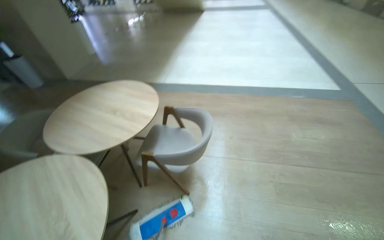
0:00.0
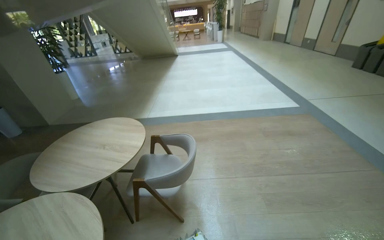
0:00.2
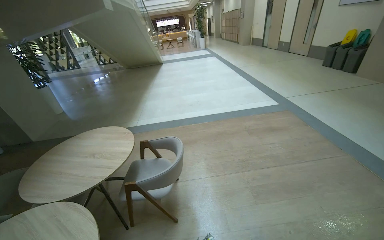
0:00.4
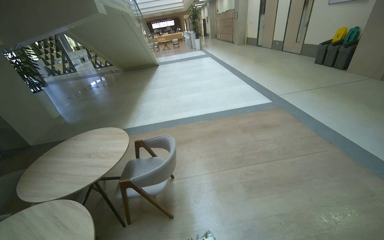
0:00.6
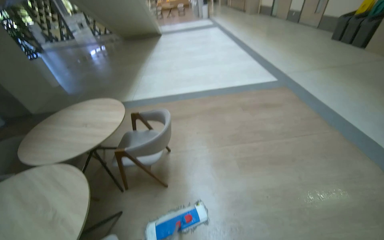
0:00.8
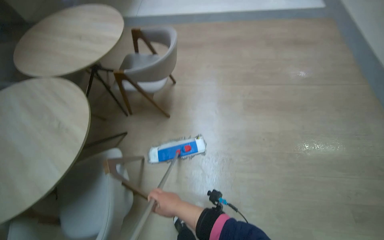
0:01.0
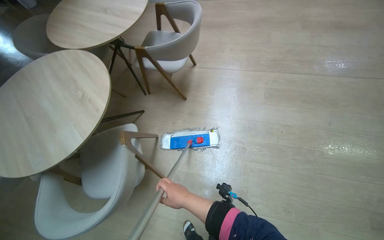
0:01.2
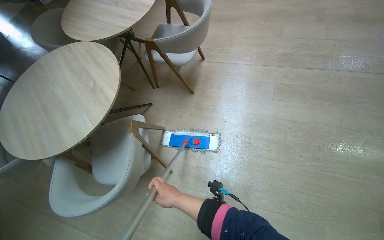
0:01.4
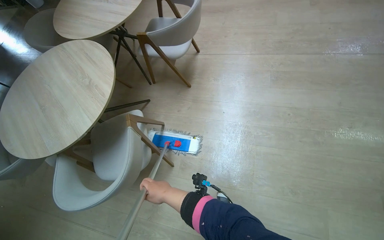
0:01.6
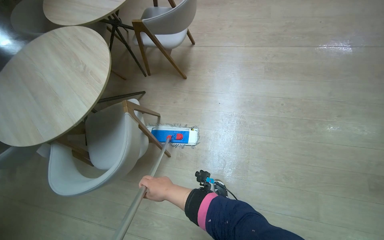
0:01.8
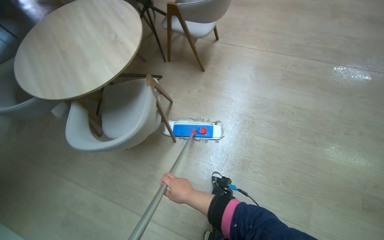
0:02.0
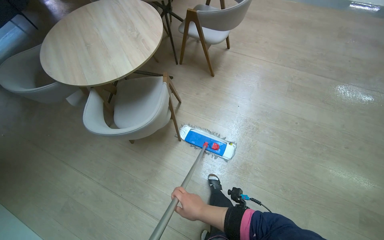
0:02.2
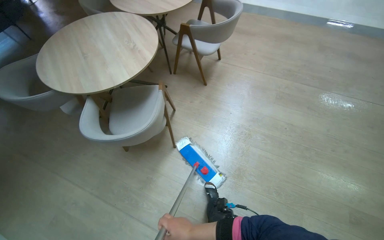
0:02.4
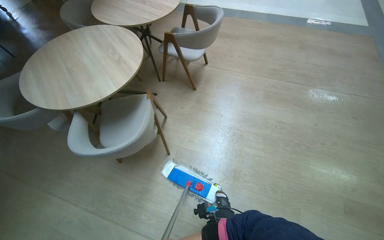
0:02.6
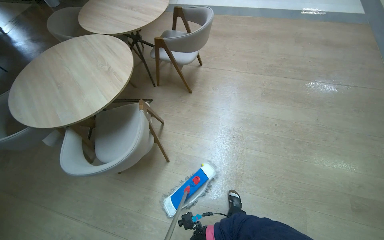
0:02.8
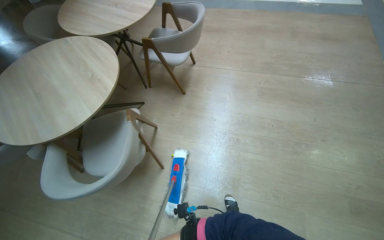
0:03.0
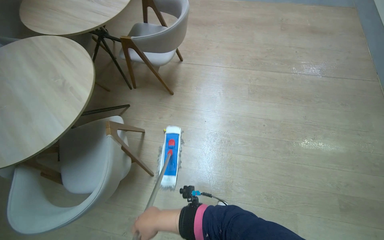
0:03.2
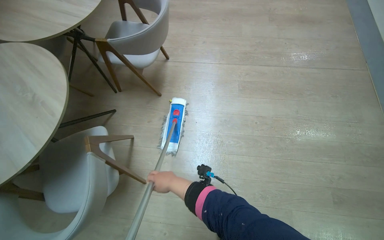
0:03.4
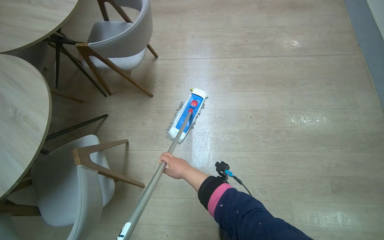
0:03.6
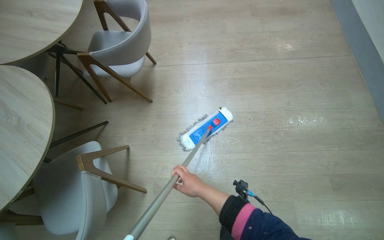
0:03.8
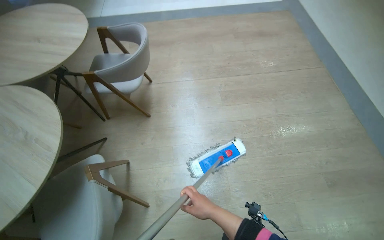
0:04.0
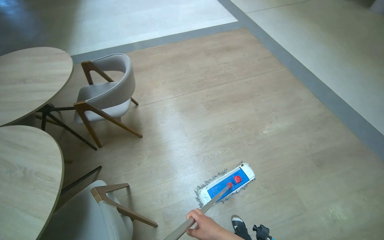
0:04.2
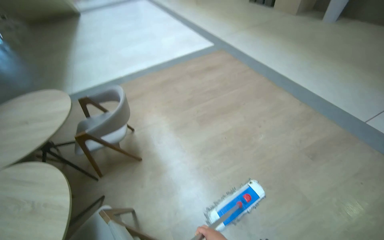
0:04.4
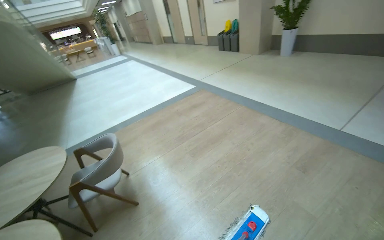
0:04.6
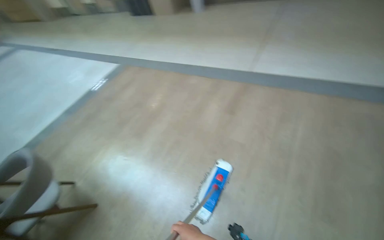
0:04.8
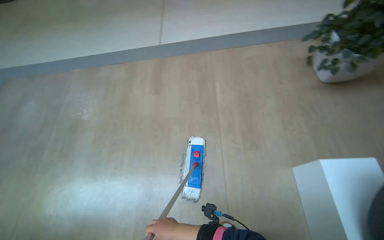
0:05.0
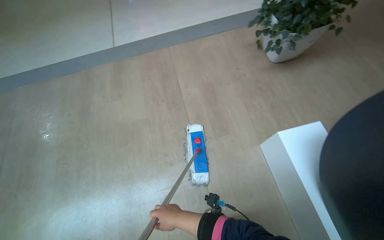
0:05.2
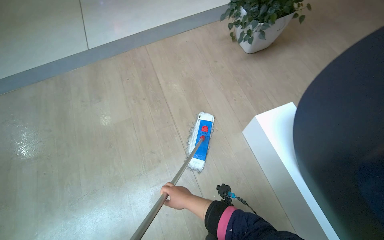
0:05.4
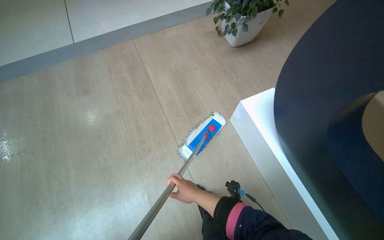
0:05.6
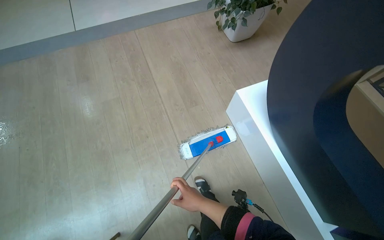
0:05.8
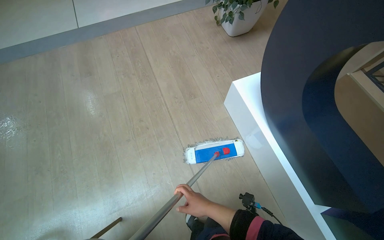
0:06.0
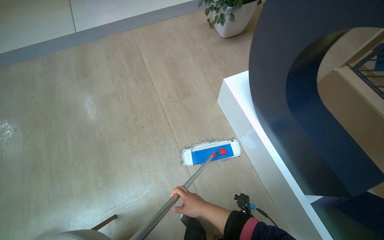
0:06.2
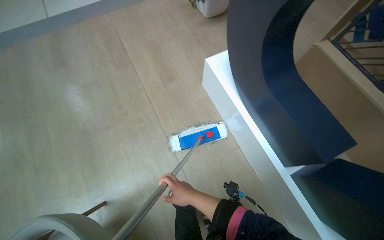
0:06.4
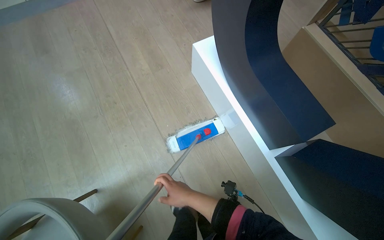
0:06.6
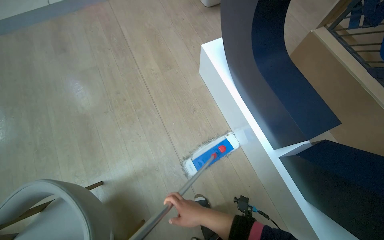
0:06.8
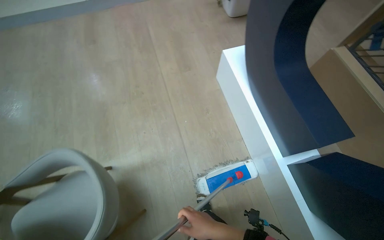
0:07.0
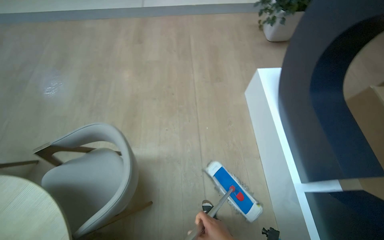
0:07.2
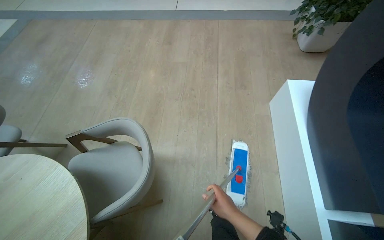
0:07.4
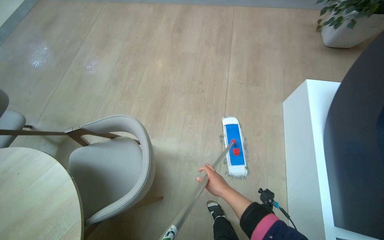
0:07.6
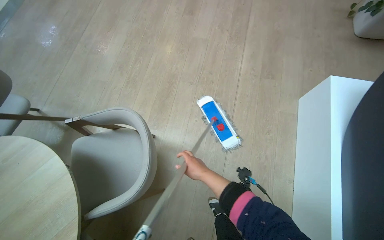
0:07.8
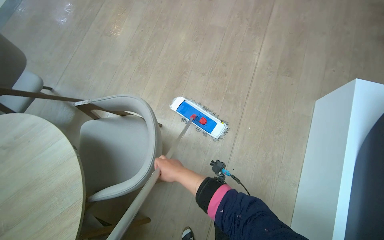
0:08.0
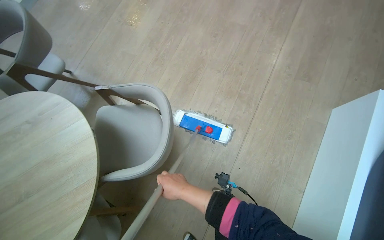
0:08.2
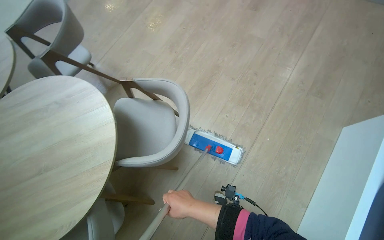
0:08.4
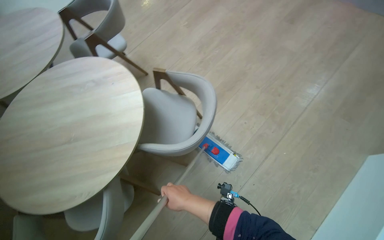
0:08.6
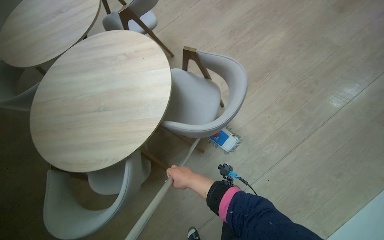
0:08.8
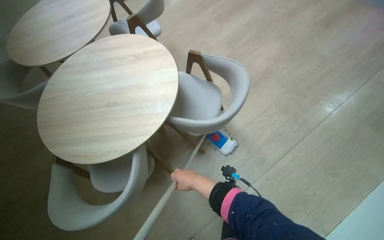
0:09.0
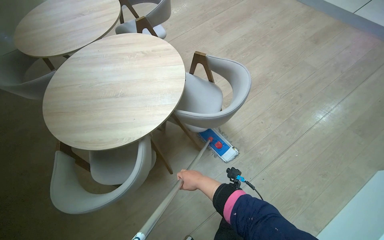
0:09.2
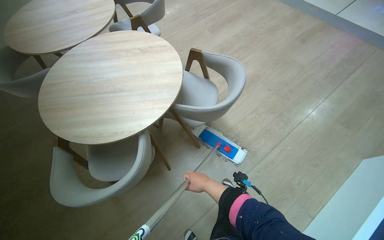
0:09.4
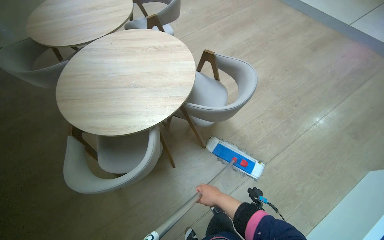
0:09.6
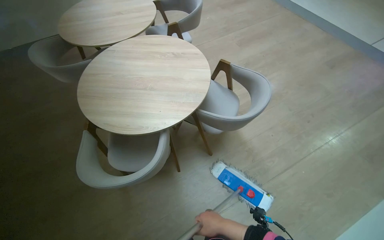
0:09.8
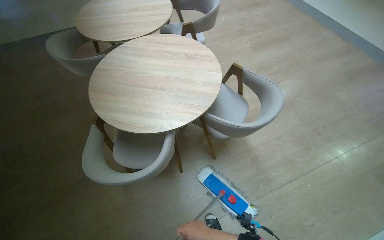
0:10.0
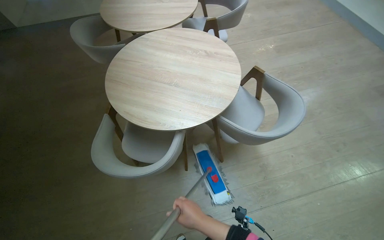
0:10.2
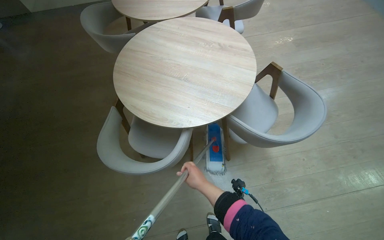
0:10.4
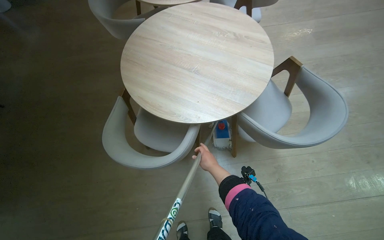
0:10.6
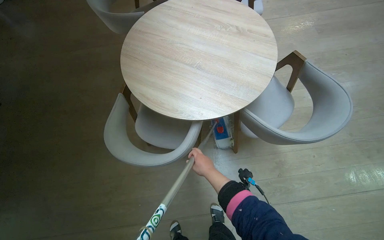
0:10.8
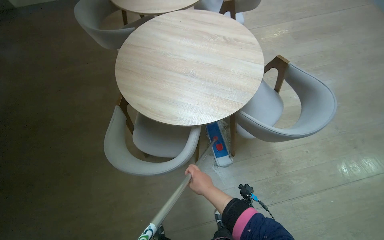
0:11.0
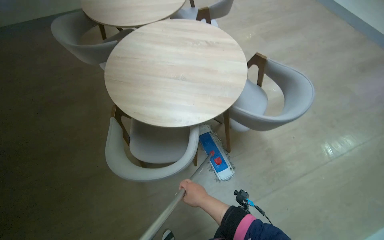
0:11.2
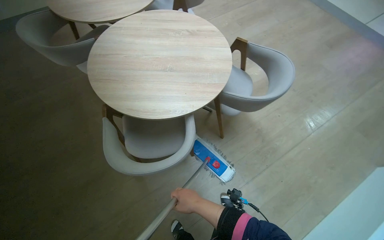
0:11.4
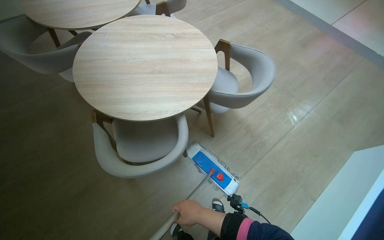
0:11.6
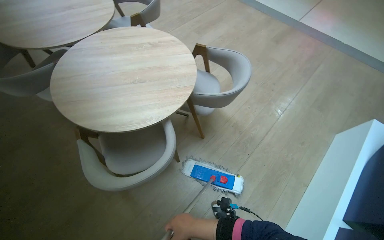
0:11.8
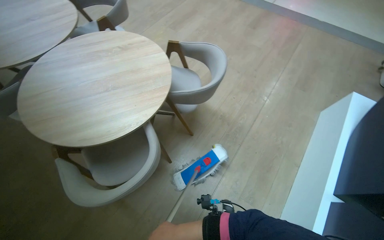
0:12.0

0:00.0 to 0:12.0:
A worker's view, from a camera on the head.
Job: mopping floor.
The whole recording: Mopping common area floor. The worker mops the floor in the common area, moving around tables and chairs.
0:00.0 to 0:01.6: The wearer moves some 50 cm. The camera pitches downward, by approximately 25 degrees.
0:03.0 to 0:04.4: The head rotates some 40 degrees to the right. The view tilts about 15 degrees upward.
0:04.4 to 0:06.0: The wearer moves some 60 cm. The head rotates roughly 85 degrees to the right.
0:06.0 to 0:07.6: The head rotates roughly 30 degrees to the left.
0:07.6 to 0:09.0: The head turns to the left by some 45 degrees. The right hand heads to the left, covering about 30 cm.
0:09.0 to 0:10.4: The scene rotates clockwise by about 25 degrees. The right hand goes nearer to the camera and returns, approximately 15 cm each way.
0:10.4 to 0:12.0: The head rotates roughly 45 degrees to the right.

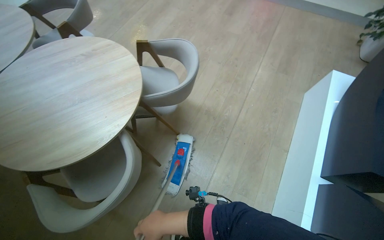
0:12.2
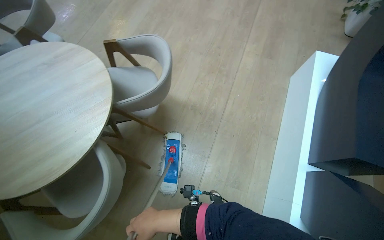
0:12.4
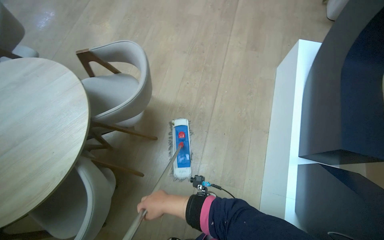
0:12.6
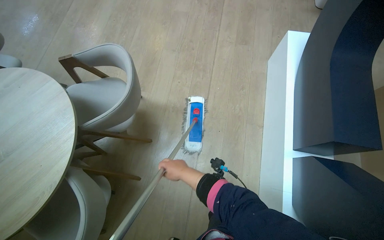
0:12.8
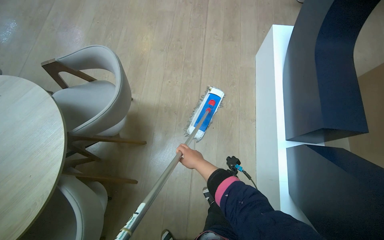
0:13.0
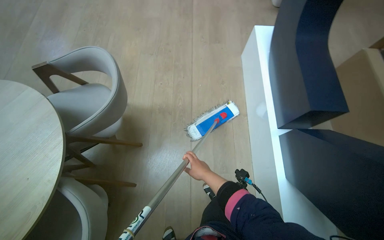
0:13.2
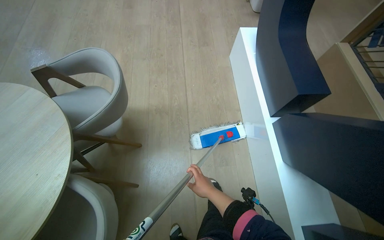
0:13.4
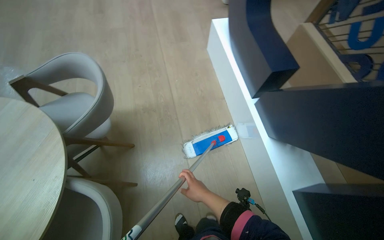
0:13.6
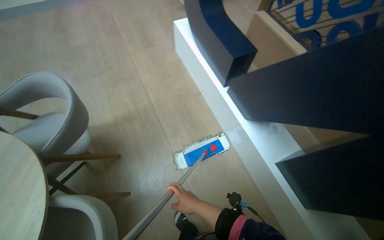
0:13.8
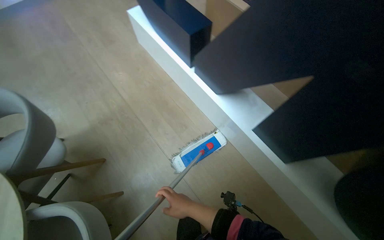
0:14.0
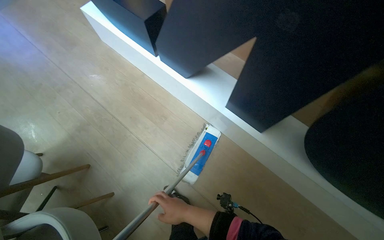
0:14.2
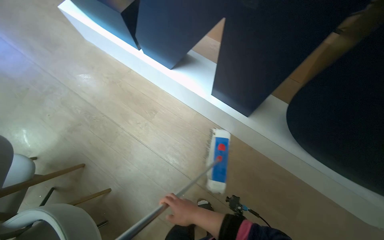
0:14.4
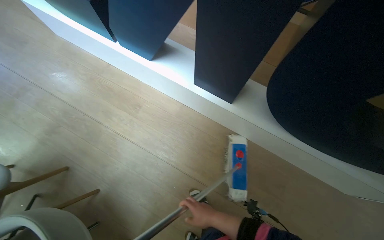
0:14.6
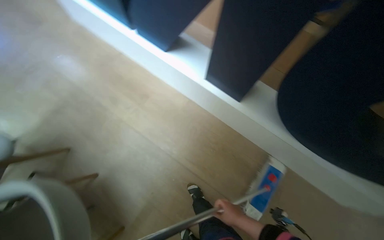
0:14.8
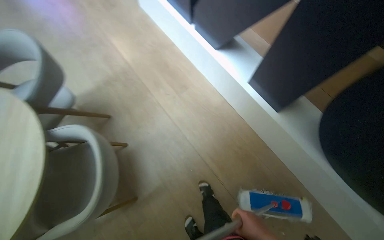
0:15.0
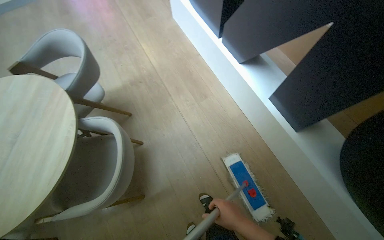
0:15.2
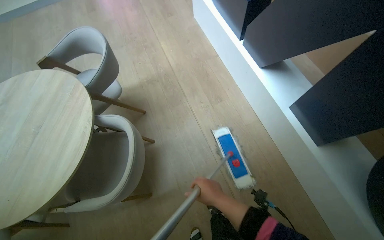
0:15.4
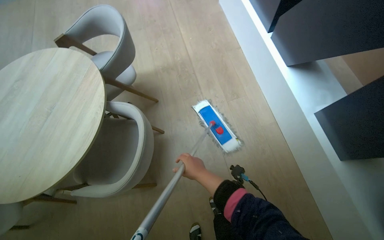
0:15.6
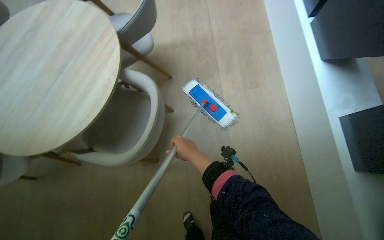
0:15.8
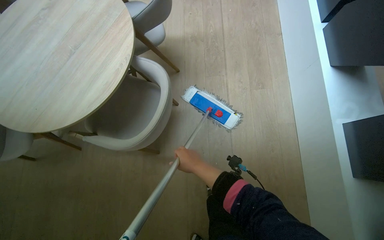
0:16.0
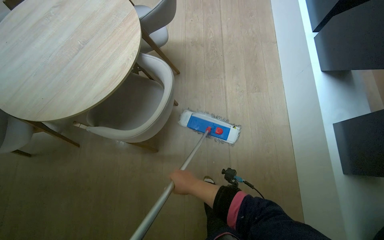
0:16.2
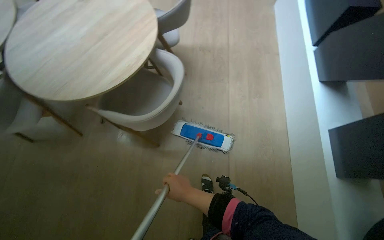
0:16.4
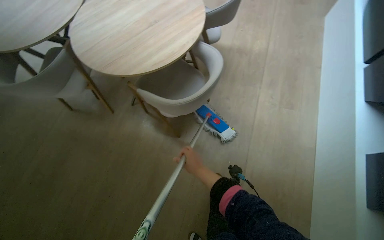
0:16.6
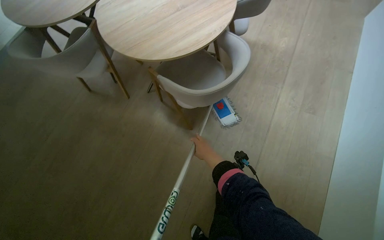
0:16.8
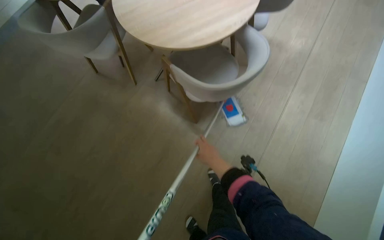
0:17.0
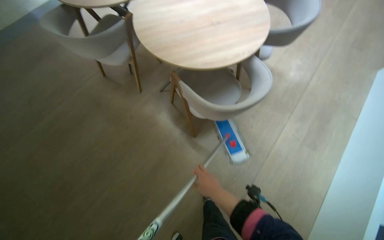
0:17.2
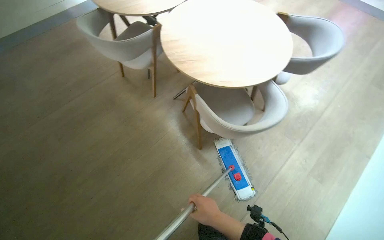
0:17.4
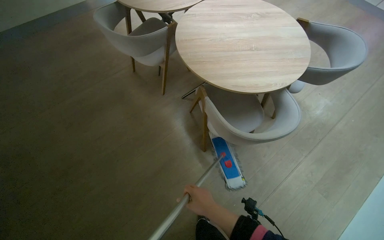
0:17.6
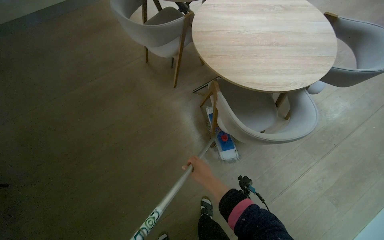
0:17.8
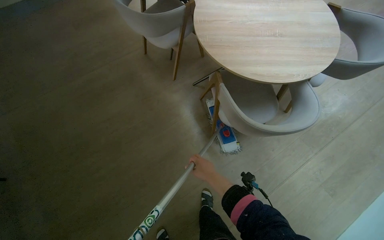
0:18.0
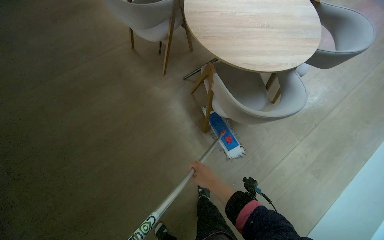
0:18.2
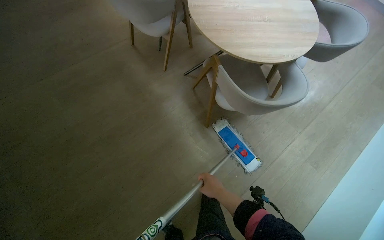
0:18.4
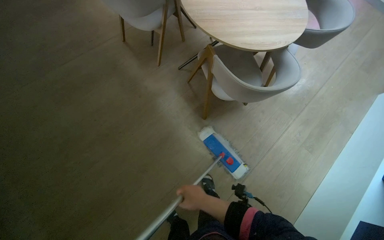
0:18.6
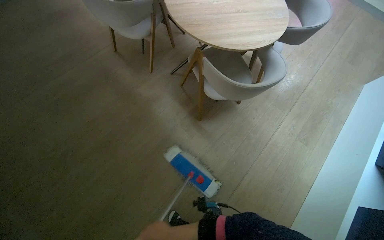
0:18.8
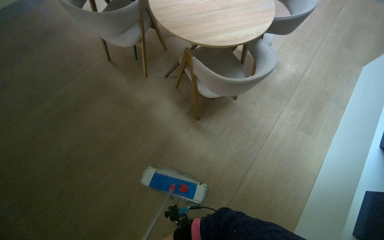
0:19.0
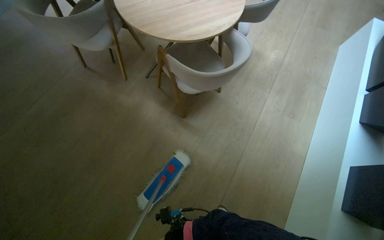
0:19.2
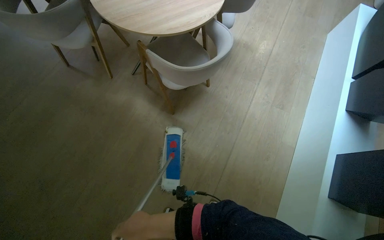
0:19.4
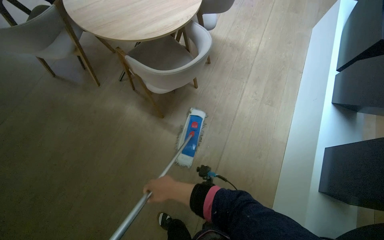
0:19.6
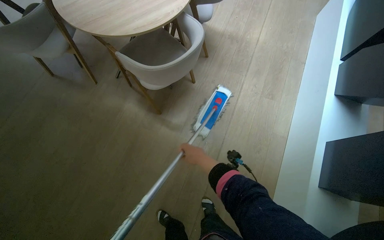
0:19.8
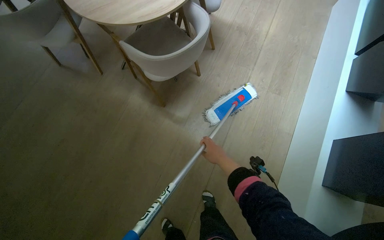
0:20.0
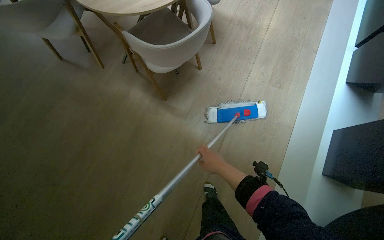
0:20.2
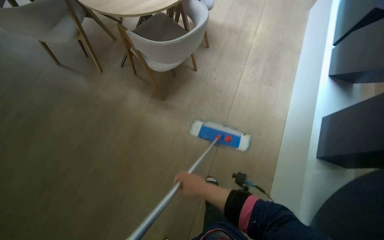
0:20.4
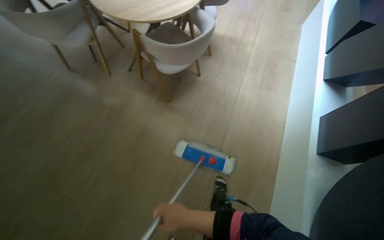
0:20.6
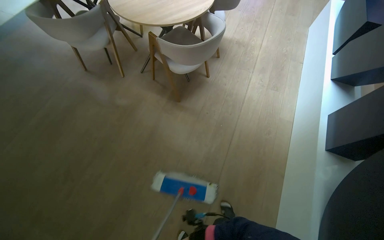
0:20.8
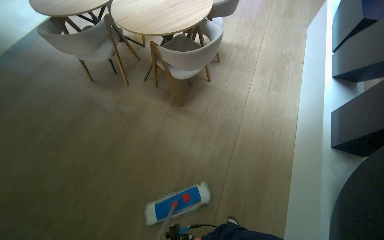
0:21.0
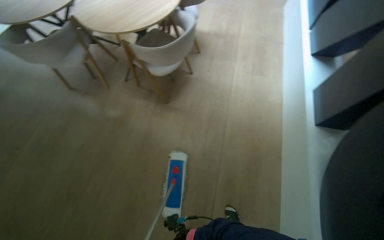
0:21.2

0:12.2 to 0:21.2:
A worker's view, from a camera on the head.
Job: mopping floor.
The whole recording: Mopping common area floor. The worker mops the floor in the common area, moving around tables and chairs.
0:12.2 to 0:13.8: The head rotates about 55 degrees to the right.
0:15.2 to 0:16.6: The wearer's head swings roughly 45 degrees to the left.
0:16.6 to 0:18.2: The scene turns approximately 35 degrees clockwise in the picture.
0:18.2 to 0:19.8: Everything in view rotates some 30 degrees counterclockwise.
0:19.8 to 0:21.2: The camera travels approximately 40 cm.
